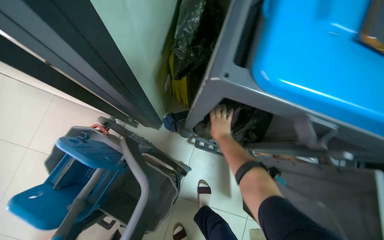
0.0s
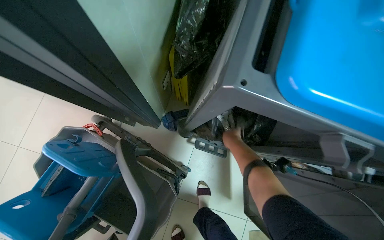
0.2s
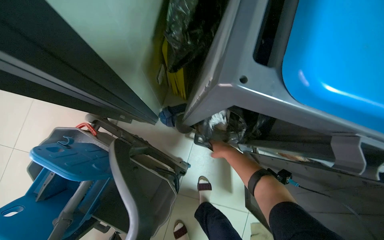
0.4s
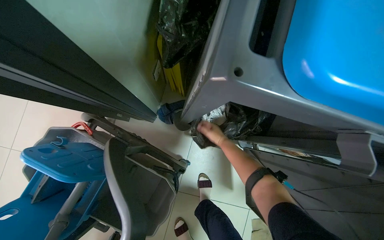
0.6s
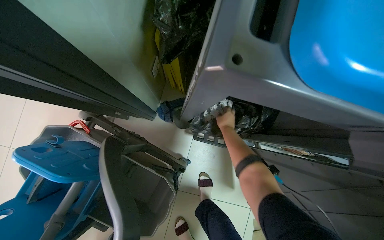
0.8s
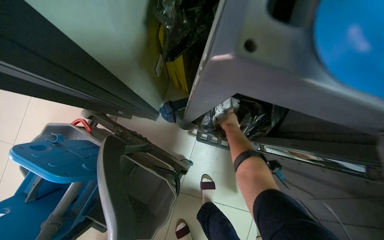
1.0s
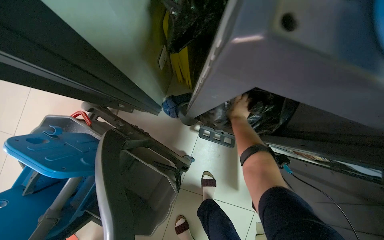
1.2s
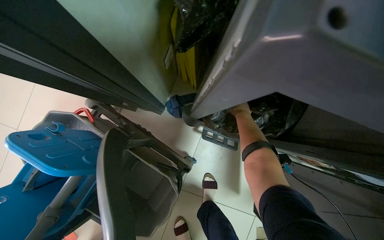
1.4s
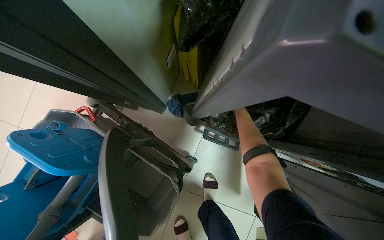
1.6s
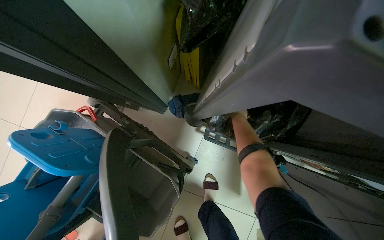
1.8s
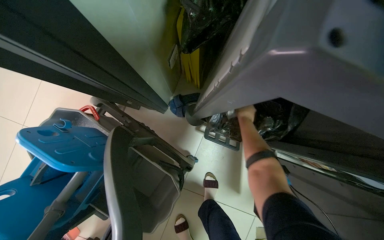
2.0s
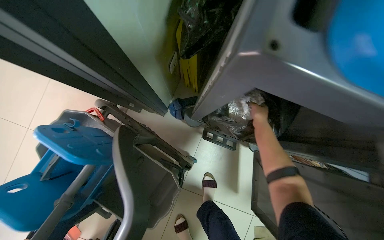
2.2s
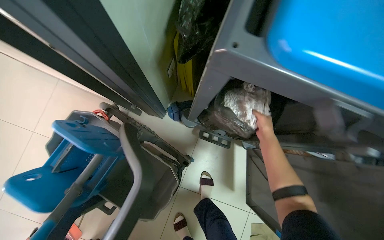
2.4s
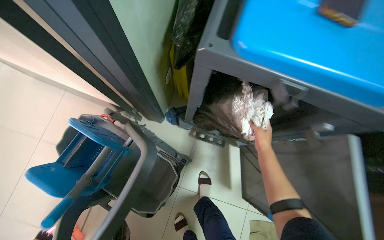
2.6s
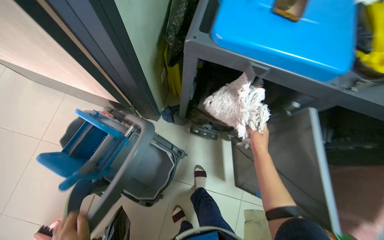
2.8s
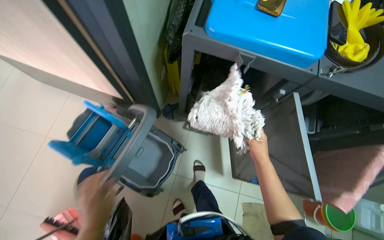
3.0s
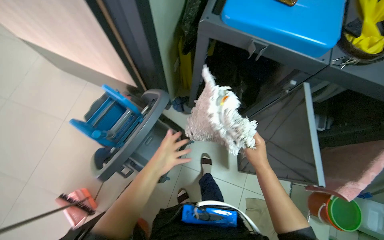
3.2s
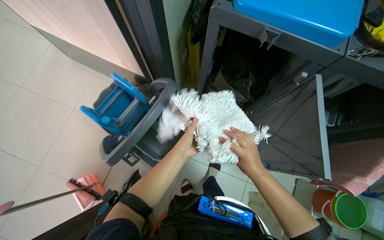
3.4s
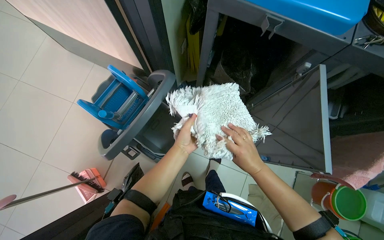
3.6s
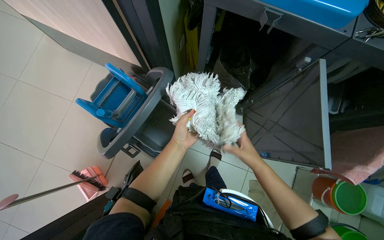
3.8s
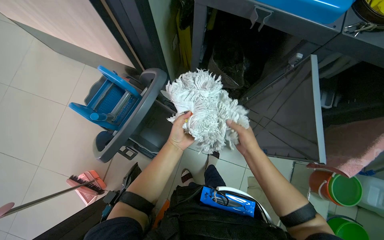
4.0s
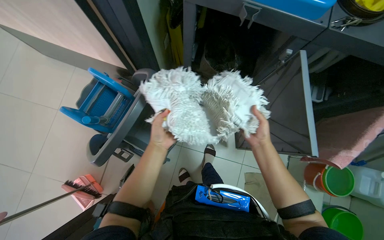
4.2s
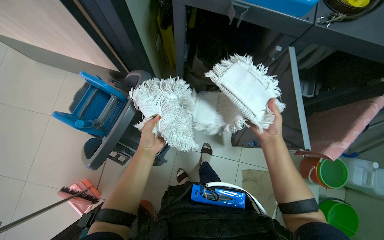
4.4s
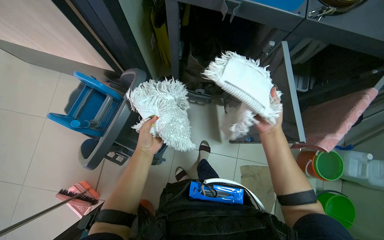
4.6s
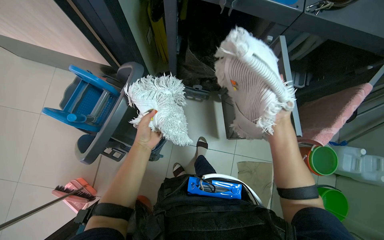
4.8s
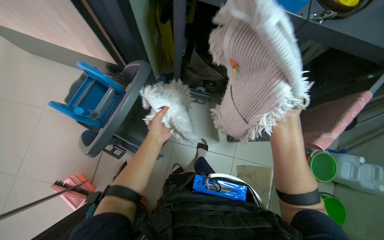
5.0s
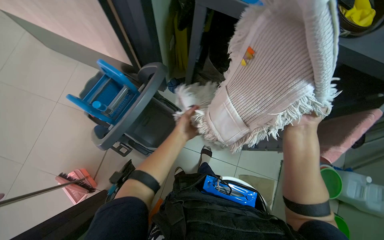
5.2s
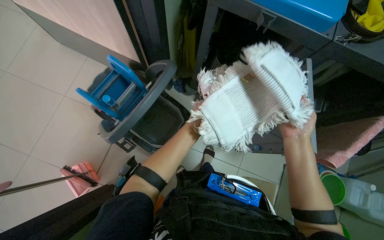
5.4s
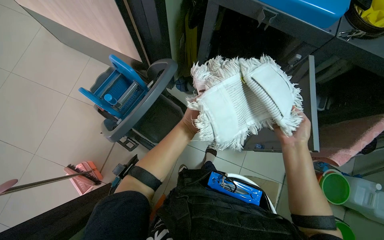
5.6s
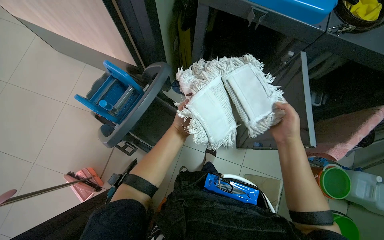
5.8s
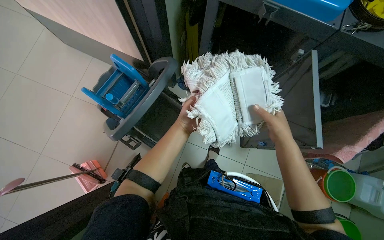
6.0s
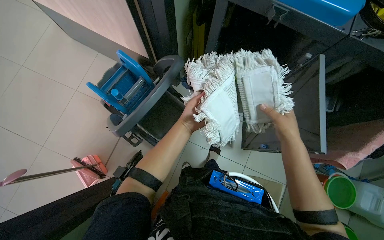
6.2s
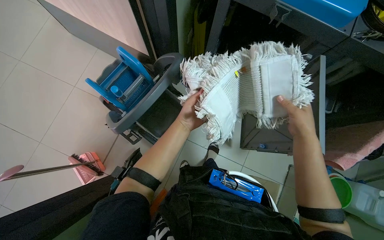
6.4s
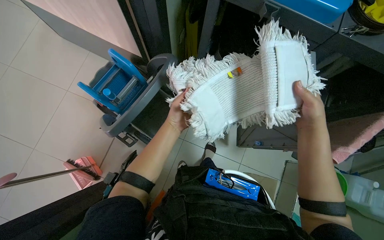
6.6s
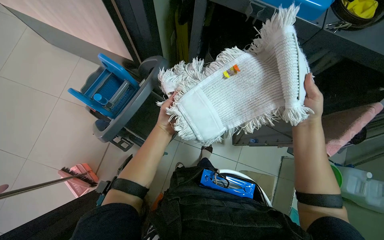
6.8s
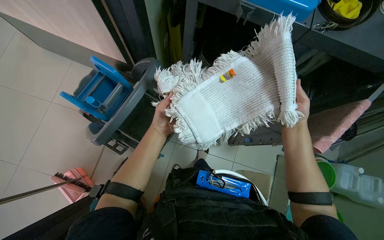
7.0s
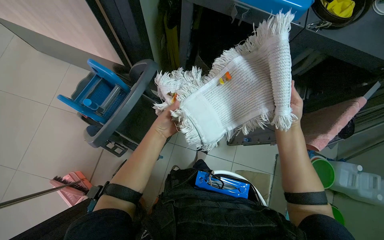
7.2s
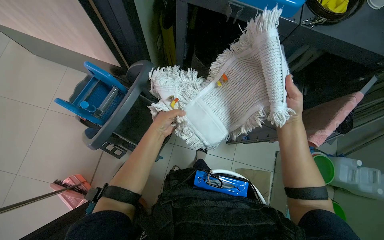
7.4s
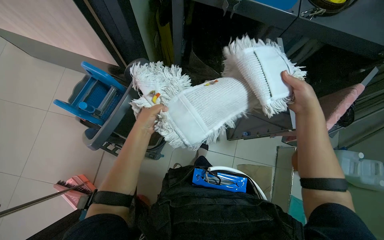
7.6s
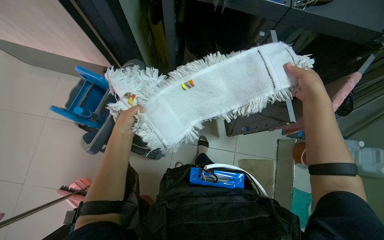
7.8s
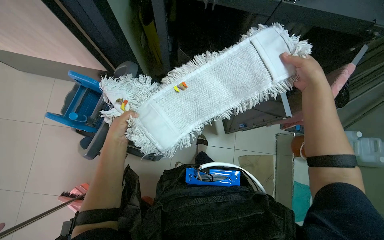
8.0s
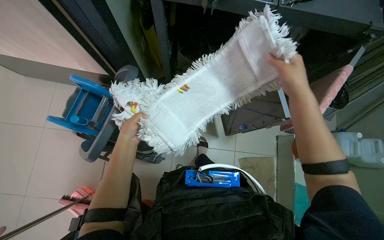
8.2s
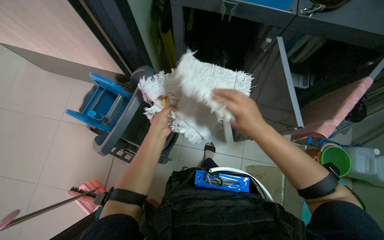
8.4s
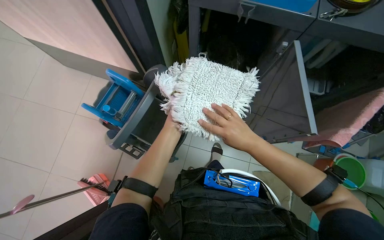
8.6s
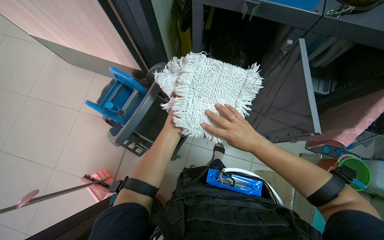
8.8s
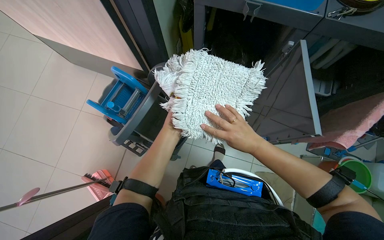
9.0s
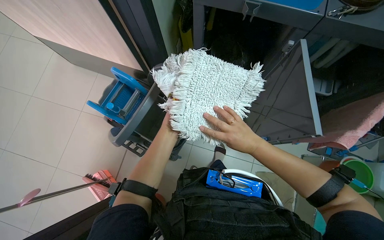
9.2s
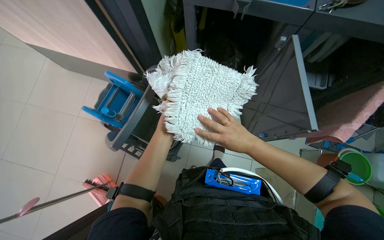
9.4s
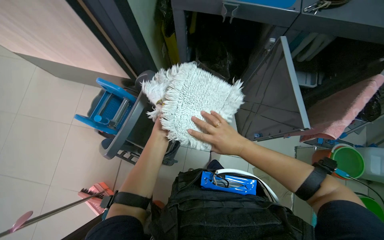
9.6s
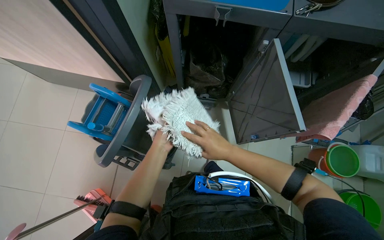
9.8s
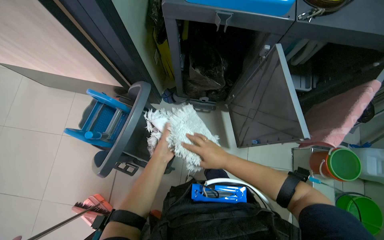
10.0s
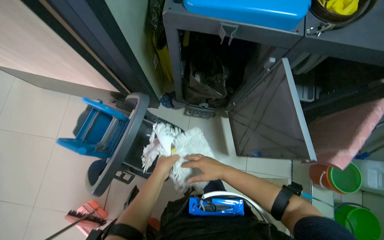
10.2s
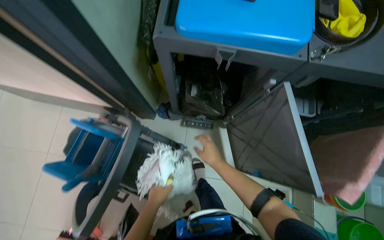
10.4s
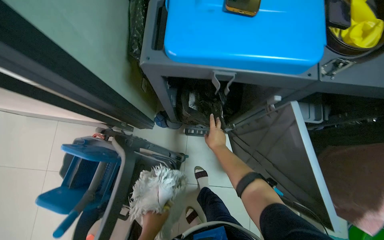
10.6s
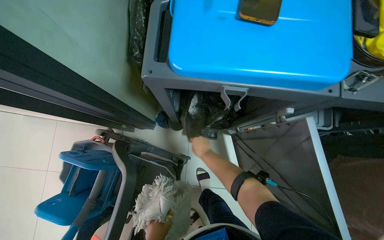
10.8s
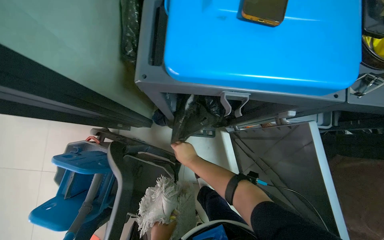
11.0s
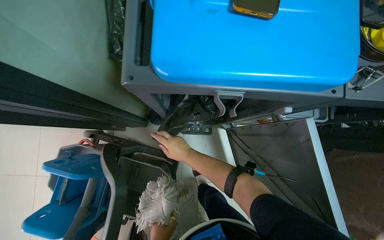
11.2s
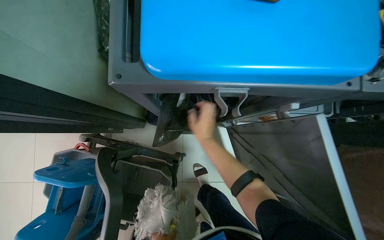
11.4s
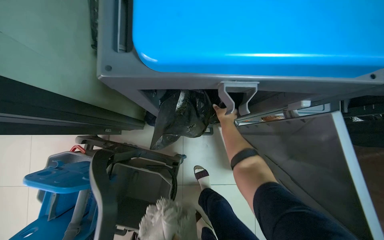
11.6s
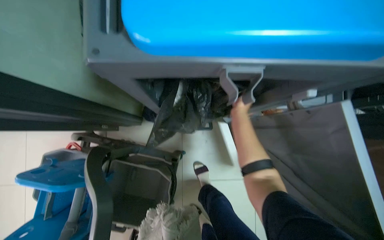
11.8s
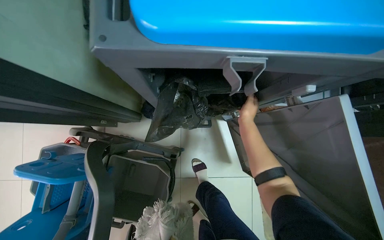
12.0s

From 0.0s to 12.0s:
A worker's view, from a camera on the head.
Job: preparing cleaning supplies.
The whole recording: Preparing mop for cleaning. The worker assembles the mop, retrieves and inspects mop heads, then attaches and detaches a mop head.
From 0.0s to 1.6s: The right hand heads farther from the camera, covering about 25 cm.
From 1.6s to 3.0s: The head travels approximately 50 cm. The camera pitches upward, by approximately 15 degrees.
From 7.6s to 9.0s: The right hand is displaced to the left and down the picture by about 20 cm.
From 9.0s to 10.4s: The right hand shifts about 20 cm farther from the camera.
From 10.4s to 12.0s: The right hand shifts roughly 25 cm up the picture.

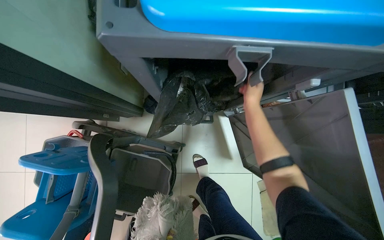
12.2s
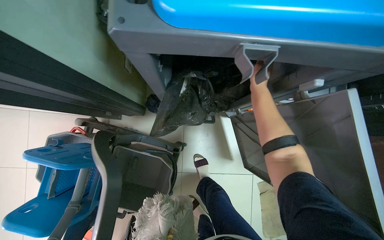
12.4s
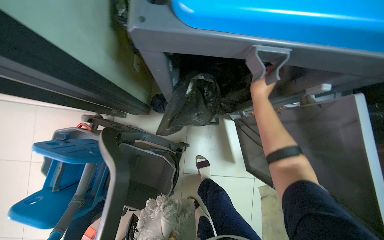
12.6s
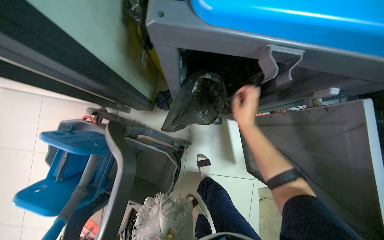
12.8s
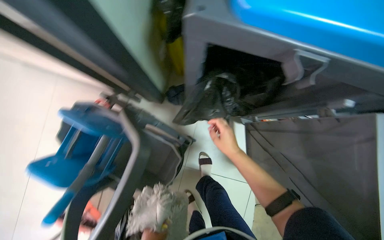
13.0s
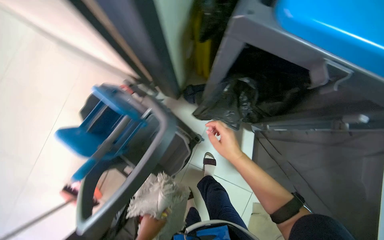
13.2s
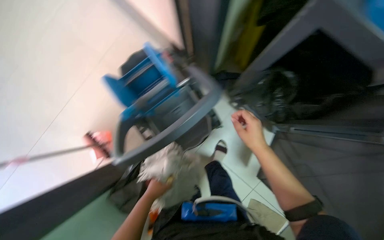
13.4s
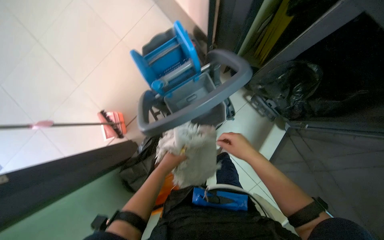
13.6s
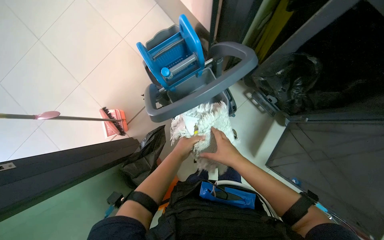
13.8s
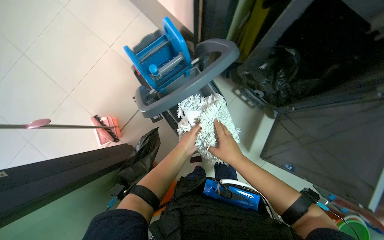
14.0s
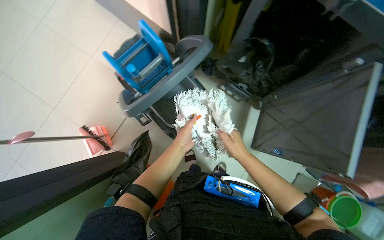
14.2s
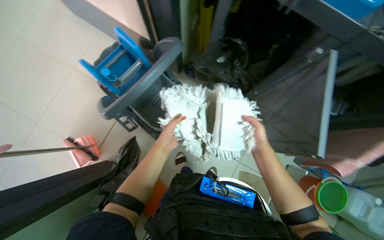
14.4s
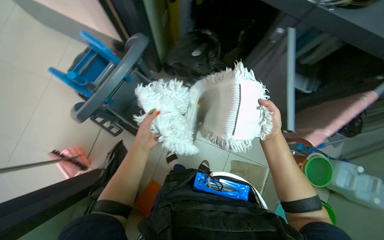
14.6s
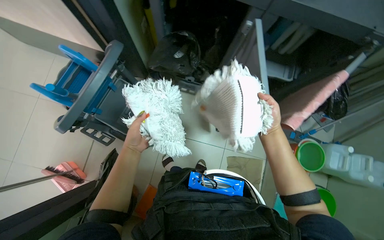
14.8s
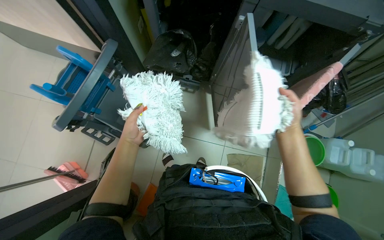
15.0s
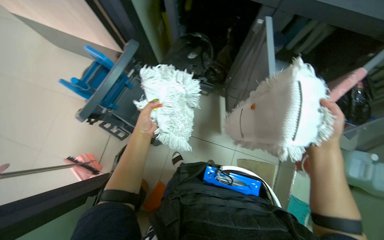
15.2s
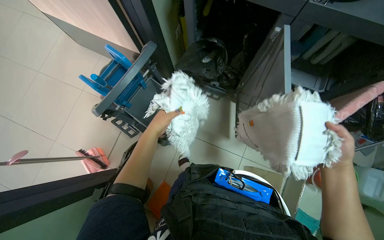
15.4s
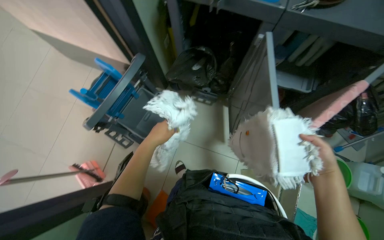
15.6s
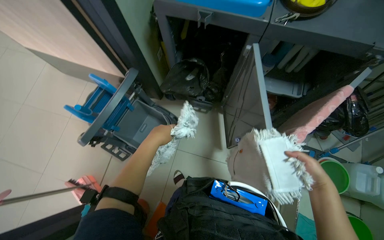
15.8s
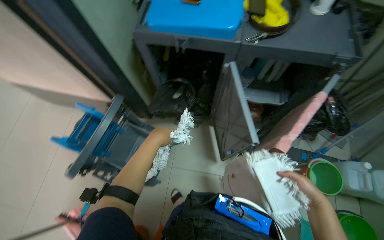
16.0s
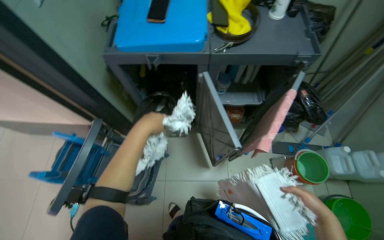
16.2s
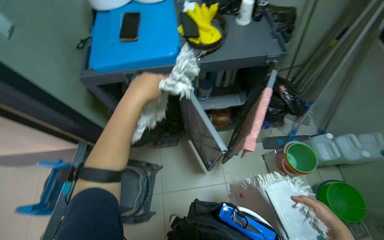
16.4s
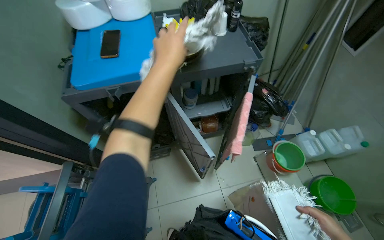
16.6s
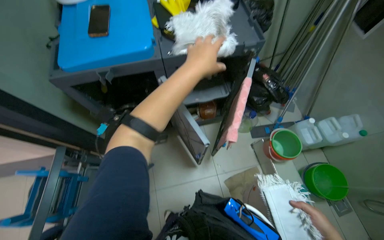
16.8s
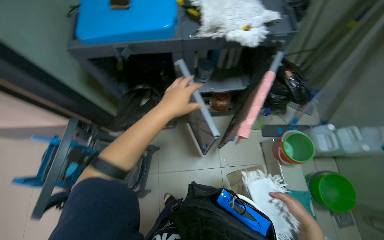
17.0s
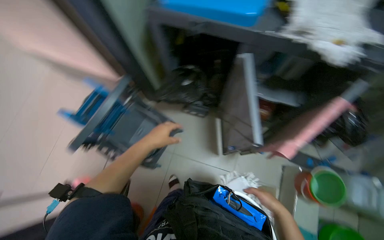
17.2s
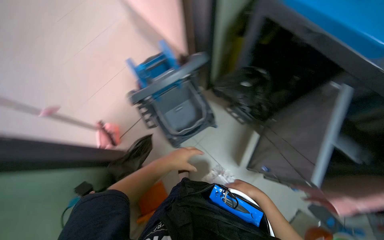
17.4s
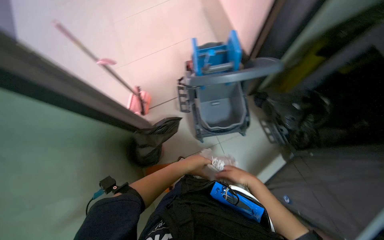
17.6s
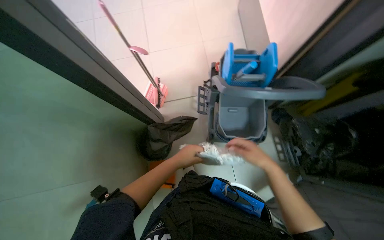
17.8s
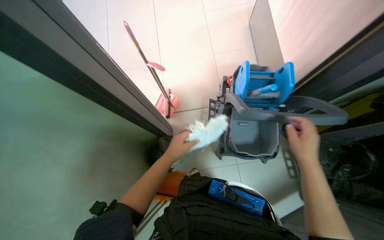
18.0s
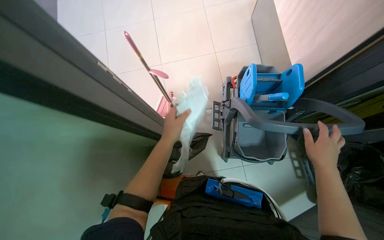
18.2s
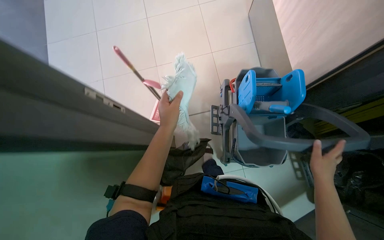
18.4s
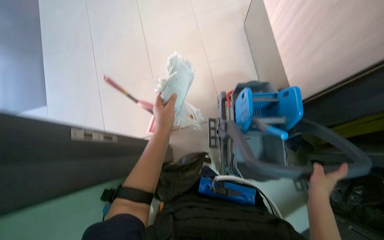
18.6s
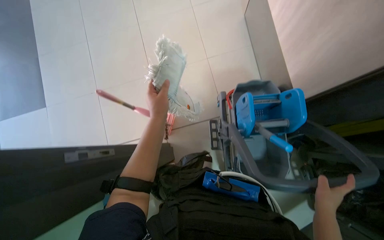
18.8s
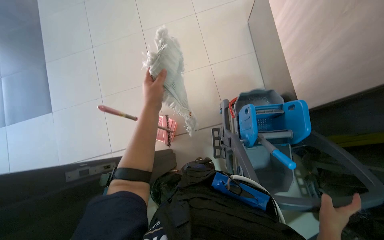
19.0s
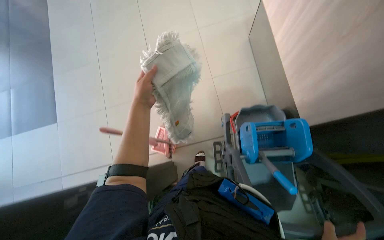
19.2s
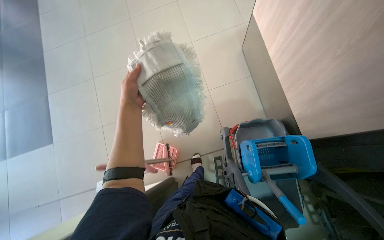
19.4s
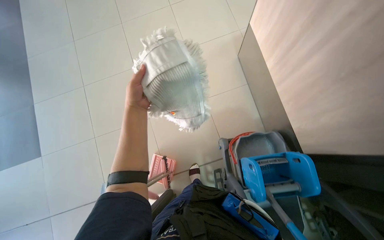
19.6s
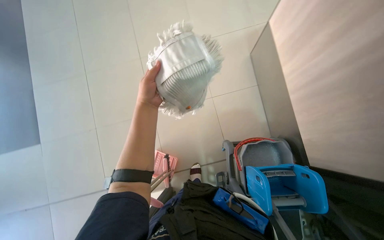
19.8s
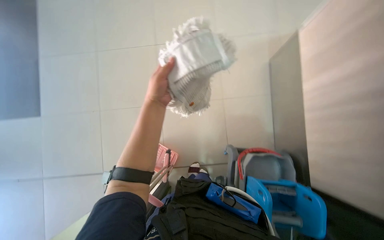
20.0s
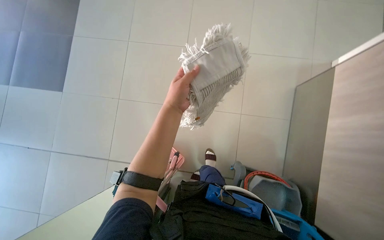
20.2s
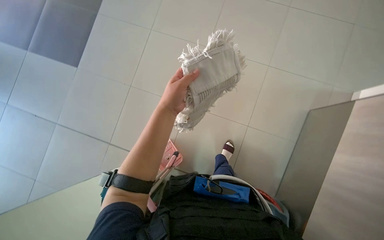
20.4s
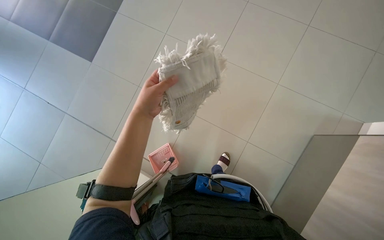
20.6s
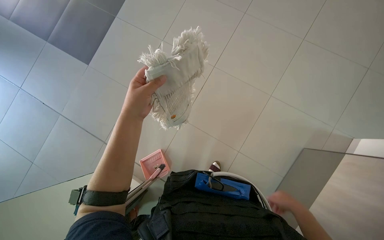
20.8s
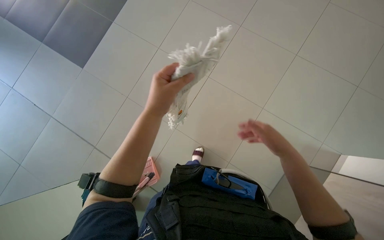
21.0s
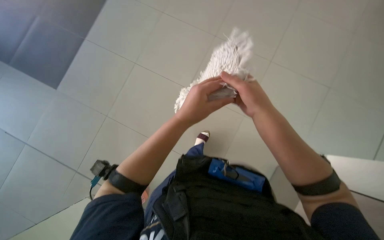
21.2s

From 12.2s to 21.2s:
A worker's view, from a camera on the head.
Job: preparing cleaning supplies.
The whole recording: Preparing mop for cleaning. The worker assembles the mop, retrieves and inspects mop heads, then attaches and detaches a mop head.
From 12.2s to 13.8s: The scene turns approximately 45 degrees clockwise in the picture.
From 13.8s to 15.2s: The scene rotates counterclockwise by about 30 degrees. The right hand shifts some 50 cm to the right.
From 15.2s to 16.6s: The head rotates about 30 degrees to the right. The camera pitches upward, by about 20 degrees.
From 16.6s to 18.2s: The wearer moves about 60 cm. The wearer looks roughly 95 degrees further to the left. The view tilts about 20 degrees downward.
From 18.2s to 19.8s: The camera is carried roughly 50 cm.
From 19.8s to 21.2s: The scene rotates clockwise by about 35 degrees.
